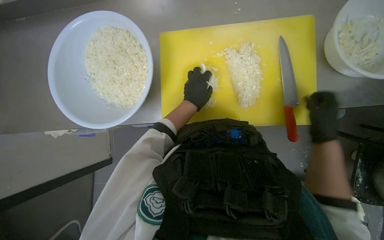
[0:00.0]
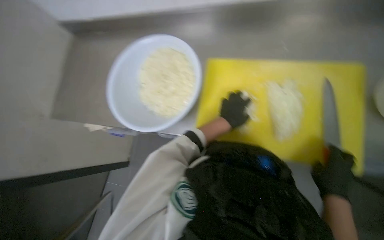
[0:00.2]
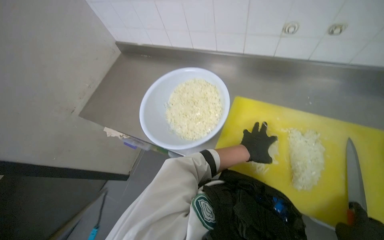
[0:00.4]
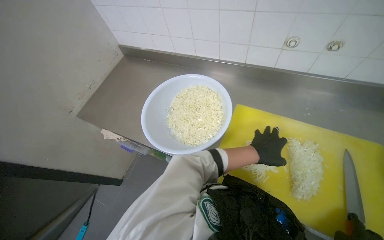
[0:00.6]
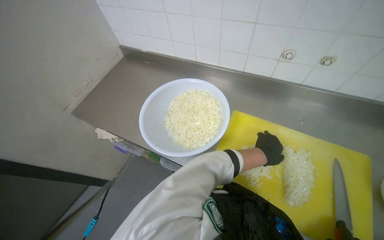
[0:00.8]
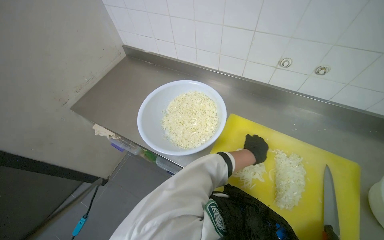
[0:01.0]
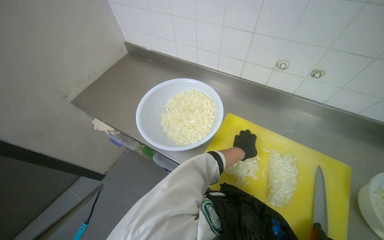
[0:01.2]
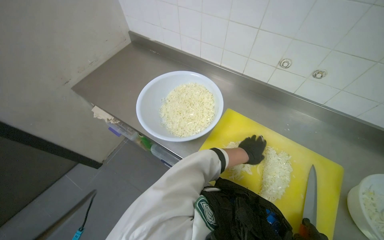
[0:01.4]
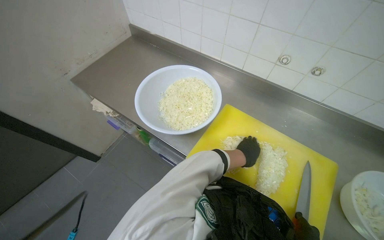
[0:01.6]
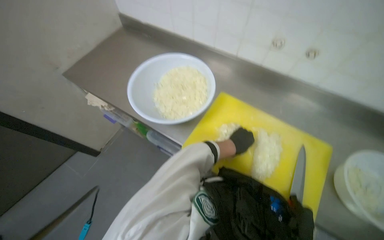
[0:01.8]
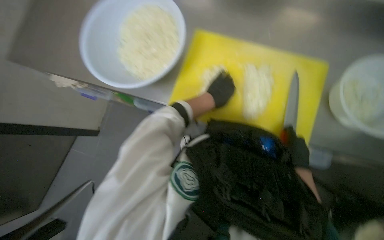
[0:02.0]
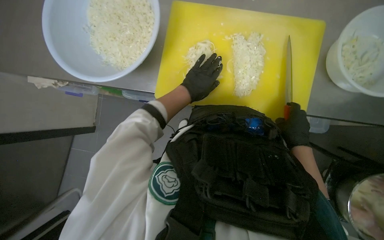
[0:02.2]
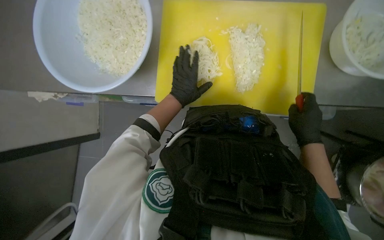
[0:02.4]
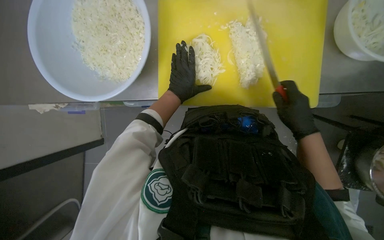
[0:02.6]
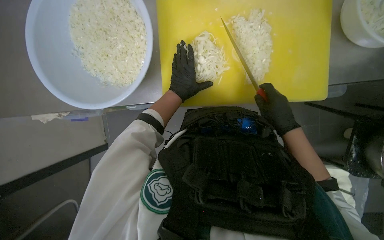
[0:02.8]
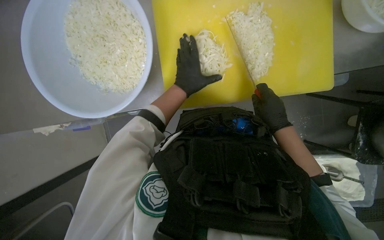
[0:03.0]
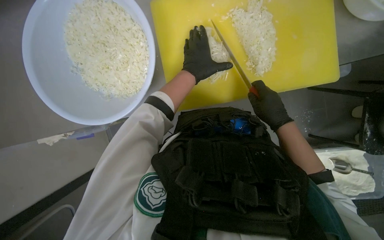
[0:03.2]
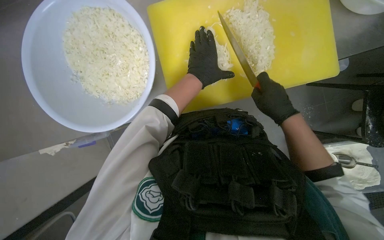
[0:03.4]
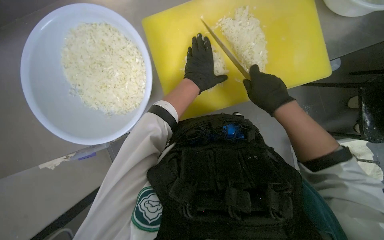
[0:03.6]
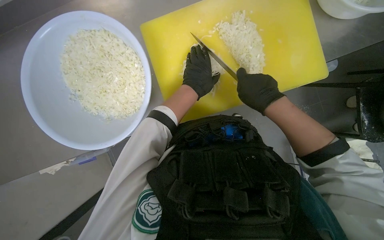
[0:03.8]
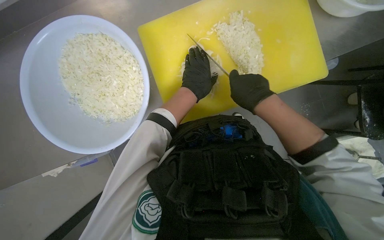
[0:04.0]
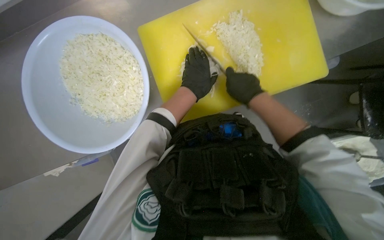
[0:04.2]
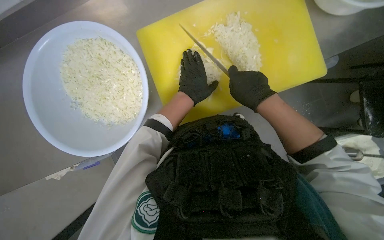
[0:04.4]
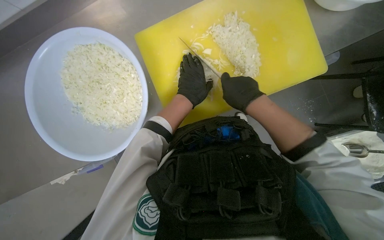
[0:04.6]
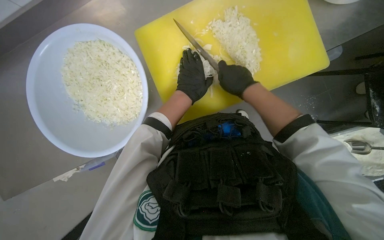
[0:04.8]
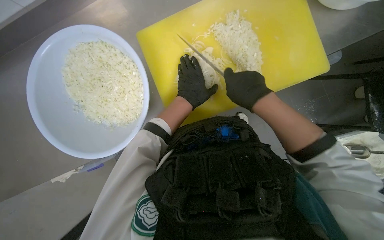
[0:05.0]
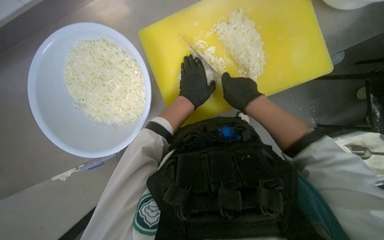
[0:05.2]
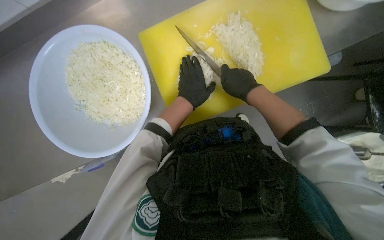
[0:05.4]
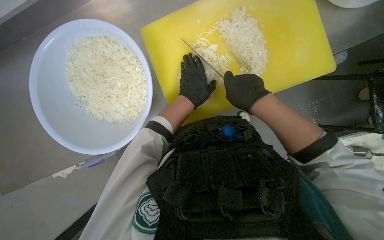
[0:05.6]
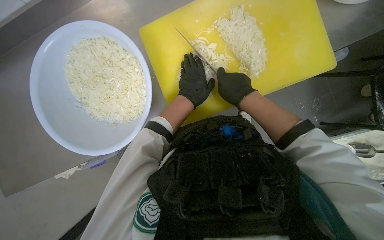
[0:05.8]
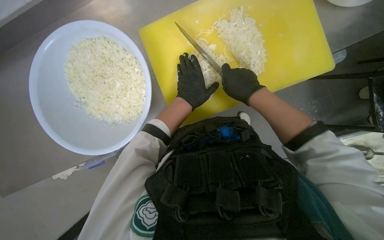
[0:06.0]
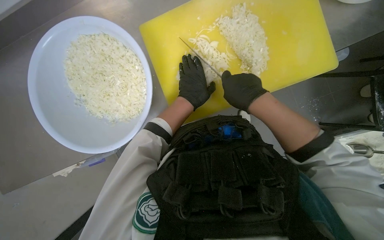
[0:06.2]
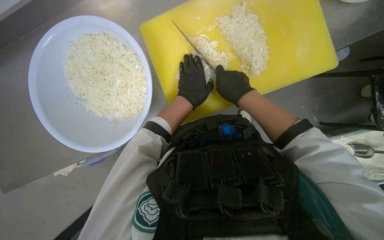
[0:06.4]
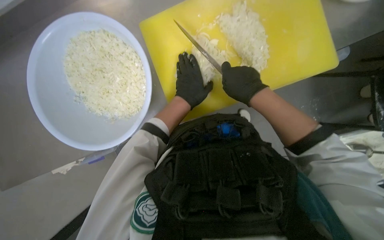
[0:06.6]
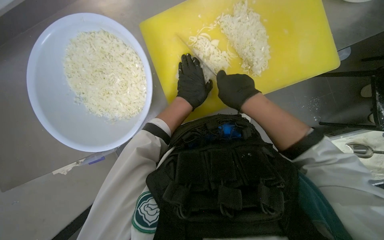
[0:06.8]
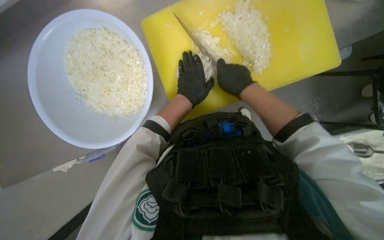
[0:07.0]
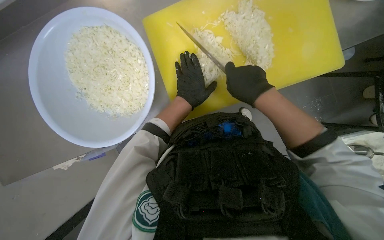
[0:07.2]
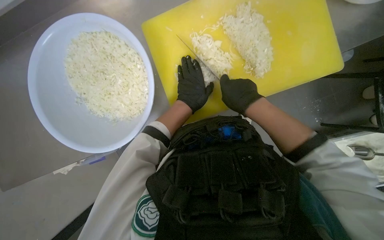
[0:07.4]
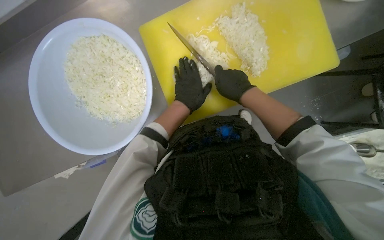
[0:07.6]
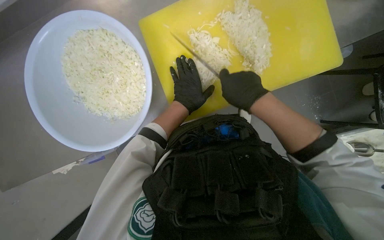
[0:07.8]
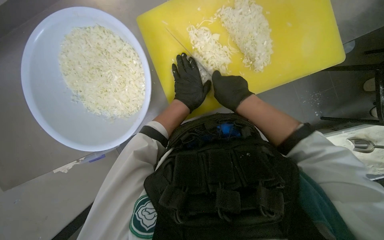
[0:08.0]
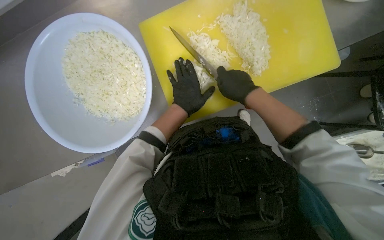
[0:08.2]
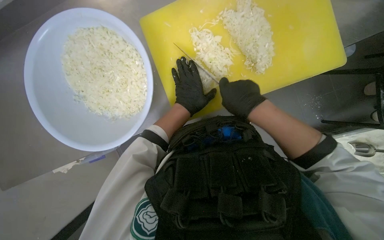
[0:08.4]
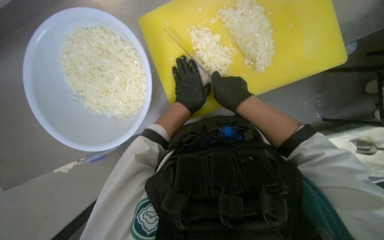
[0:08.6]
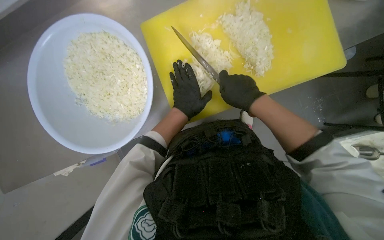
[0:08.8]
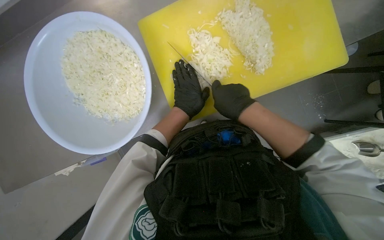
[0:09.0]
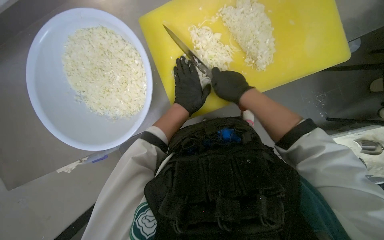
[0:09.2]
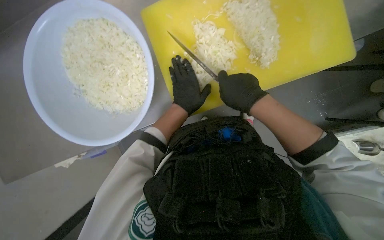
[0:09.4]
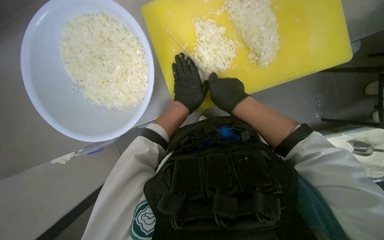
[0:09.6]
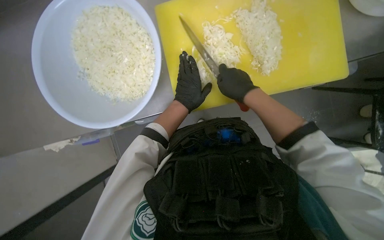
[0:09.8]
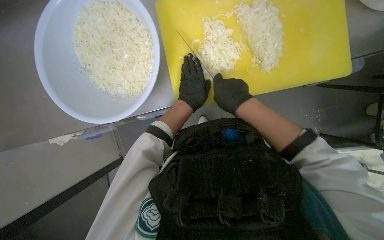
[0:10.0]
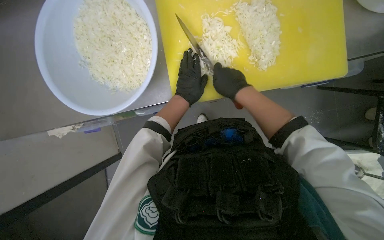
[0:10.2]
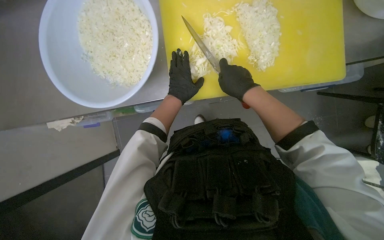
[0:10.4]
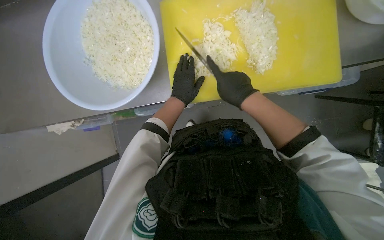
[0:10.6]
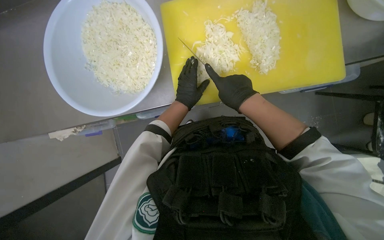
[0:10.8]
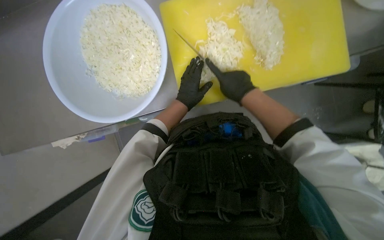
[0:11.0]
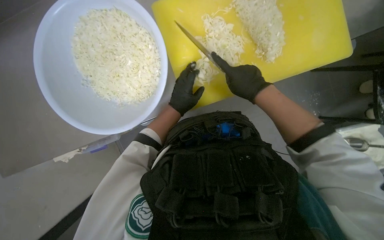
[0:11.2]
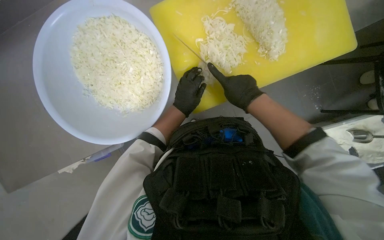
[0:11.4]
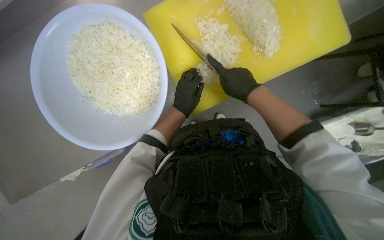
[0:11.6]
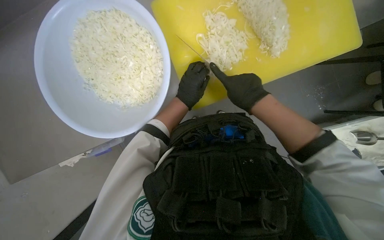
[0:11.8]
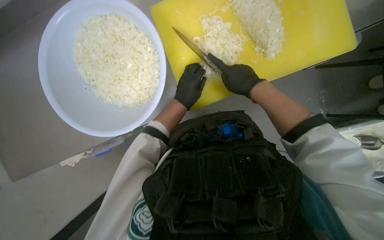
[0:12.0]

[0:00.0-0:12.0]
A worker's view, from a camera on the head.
Job: preparing food.
The whole recording: Chopping onions. The worker chops another piece of onion on the yellow cutting board.
0:00.0 to 0:01.6: The camera pitches upward, by some 25 degrees. The scene rotates clockwise by roughly 40 degrees.
0:01.6 to 0:03.0: The view tilts roughly 35 degrees downward. The scene rotates counterclockwise by approximately 40 degrees.
0:04.4 to 0:09.0: The hands make small movements and keep their place.
0:09.0 to 0:10.4: The hands are busy where they are.

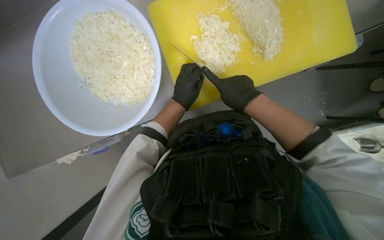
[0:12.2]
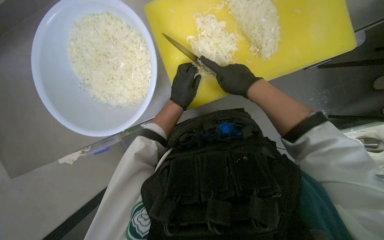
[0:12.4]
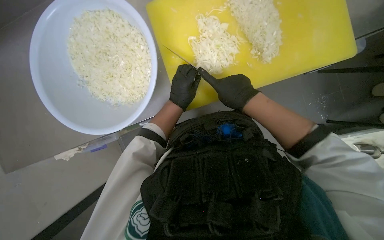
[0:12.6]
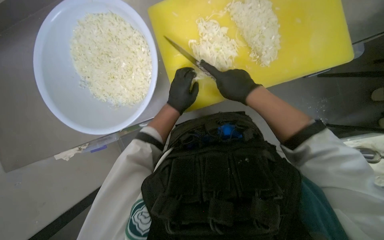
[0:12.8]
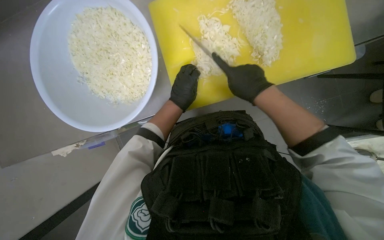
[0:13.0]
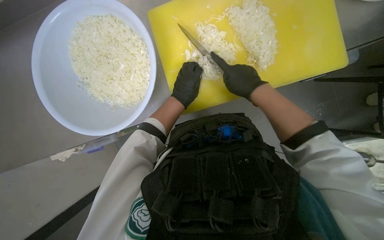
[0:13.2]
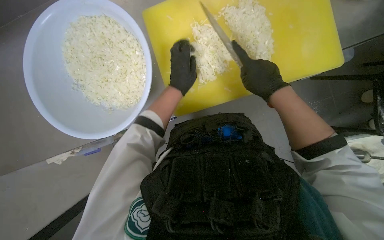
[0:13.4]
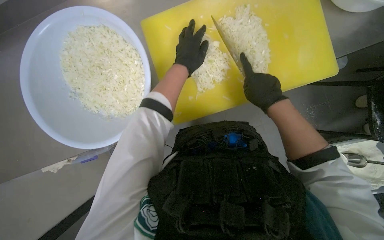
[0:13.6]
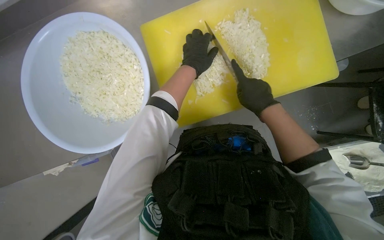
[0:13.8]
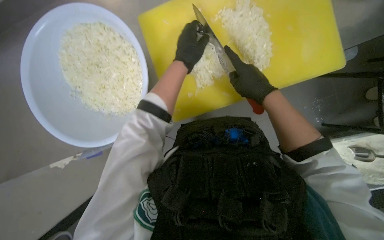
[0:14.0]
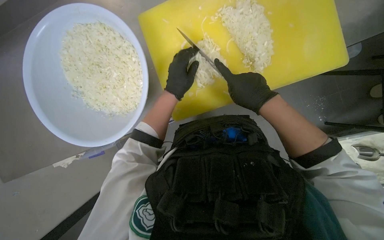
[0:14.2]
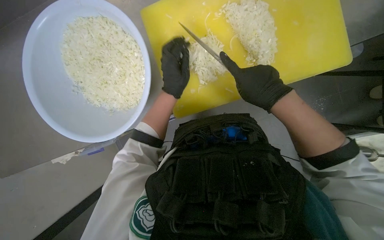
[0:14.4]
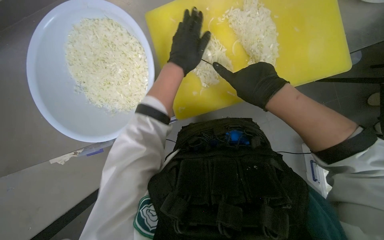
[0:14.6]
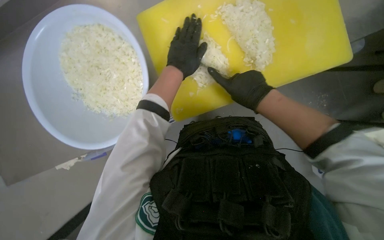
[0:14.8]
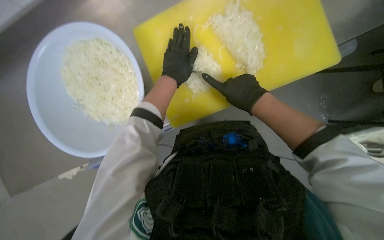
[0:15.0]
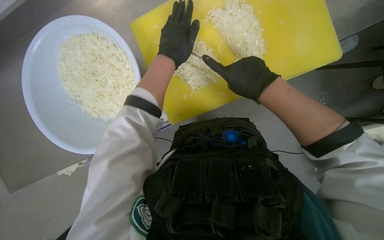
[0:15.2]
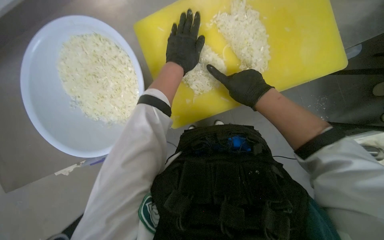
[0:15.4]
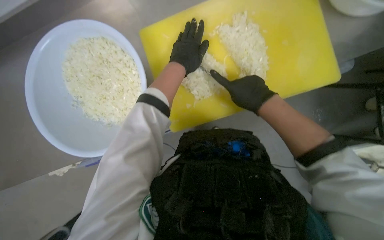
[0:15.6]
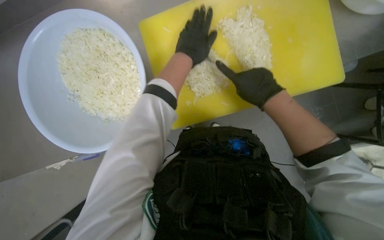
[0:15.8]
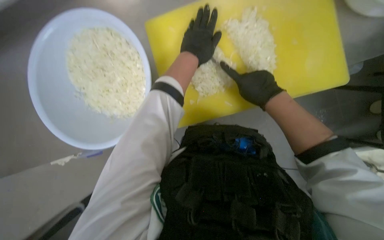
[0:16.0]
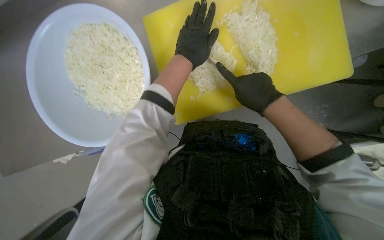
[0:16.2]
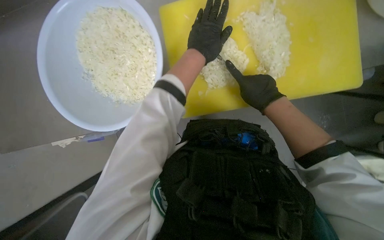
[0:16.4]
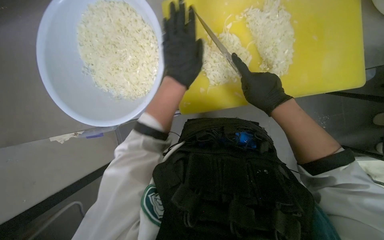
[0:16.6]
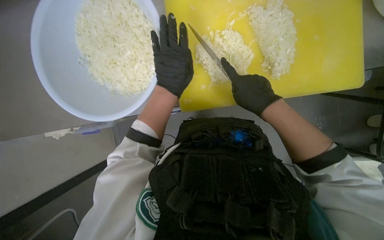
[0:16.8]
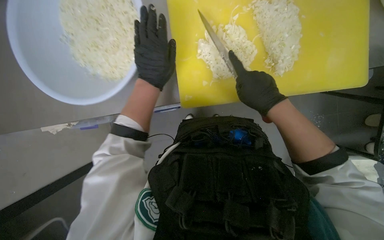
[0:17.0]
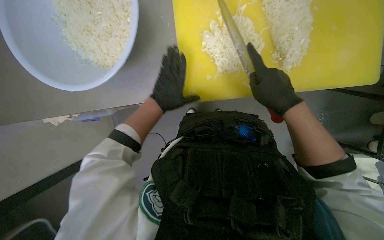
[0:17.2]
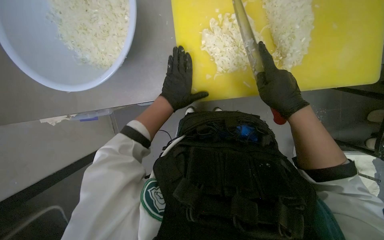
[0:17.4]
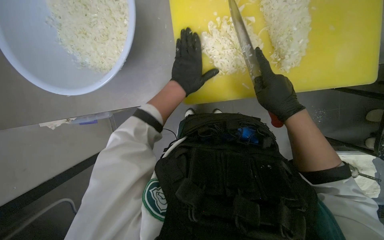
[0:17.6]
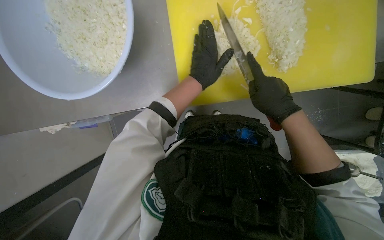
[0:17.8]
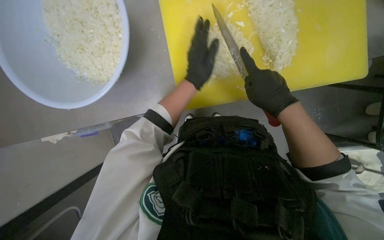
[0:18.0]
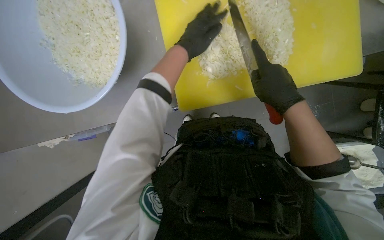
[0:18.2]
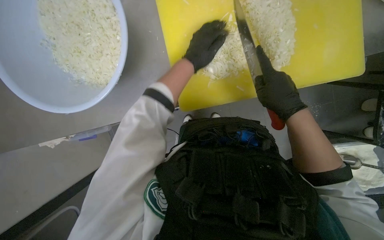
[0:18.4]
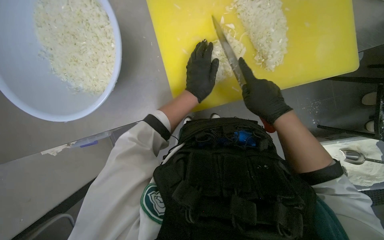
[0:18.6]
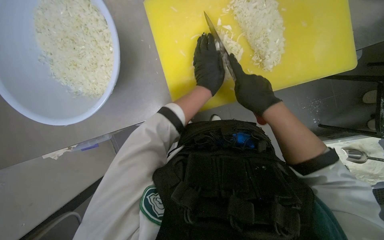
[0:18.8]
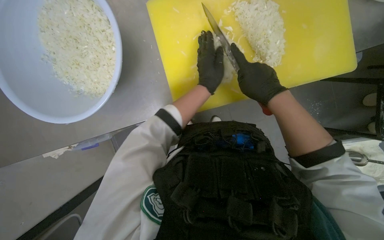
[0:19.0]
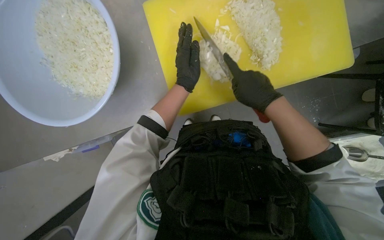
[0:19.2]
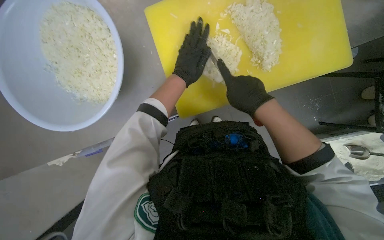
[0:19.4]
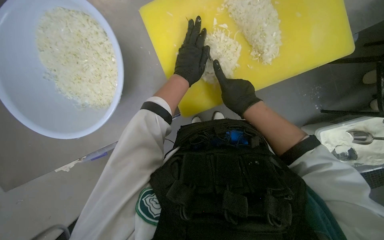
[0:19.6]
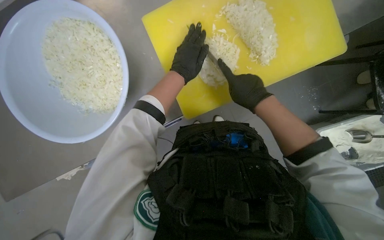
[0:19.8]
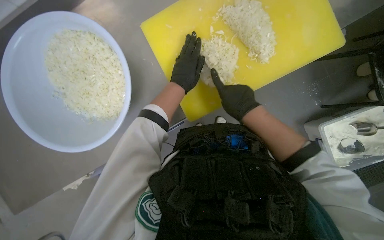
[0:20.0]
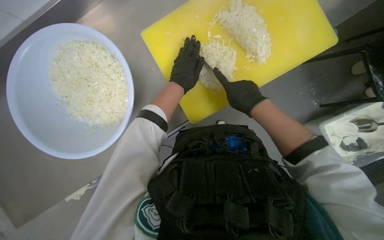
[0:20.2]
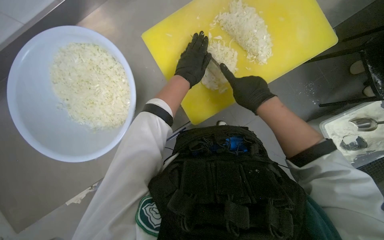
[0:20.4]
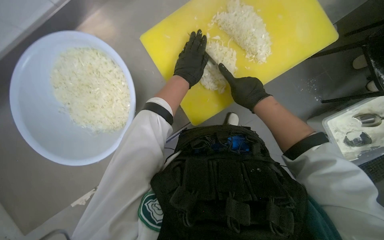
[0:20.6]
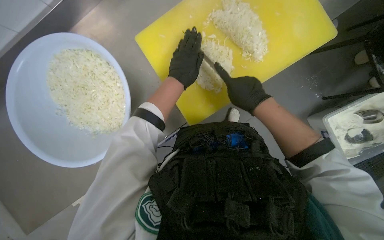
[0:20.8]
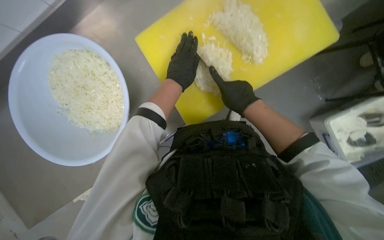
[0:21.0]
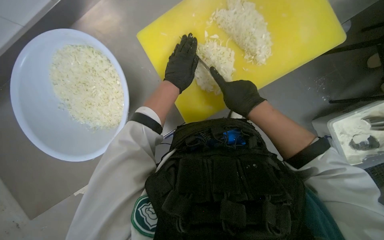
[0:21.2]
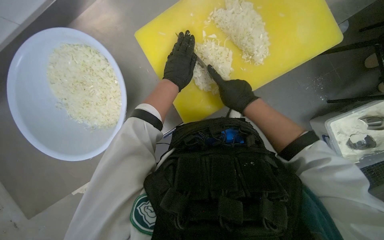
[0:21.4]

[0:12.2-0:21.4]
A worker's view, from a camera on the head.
Job: preparing food.
The whole recording: Chopping onions. The worker chops another piece of onion on the yellow cutting board.
0:12.2 to 0:13.8: The right hand moves to the right, about 10 cm. Meanwhile the left hand travels up the picture by roughly 15 cm.
0:15.2 to 0:16.8: The left hand goes about 10 cm down the picture.
0:16.8 to 0:18.4: The left hand goes approximately 20 cm farther from the camera and up the picture.
0:19.8 to 0:21.4: The hands stay close to where they were, moving slightly.
